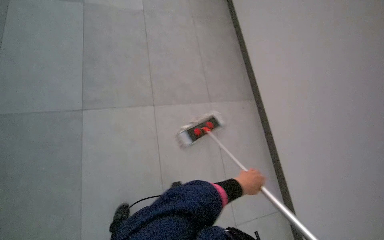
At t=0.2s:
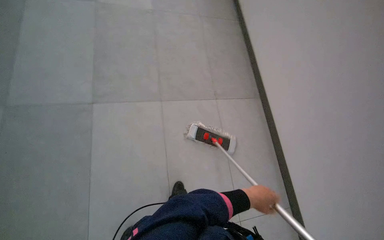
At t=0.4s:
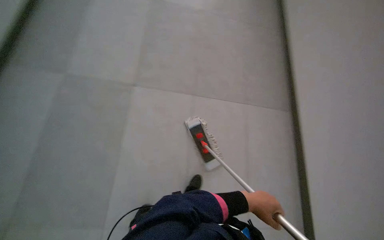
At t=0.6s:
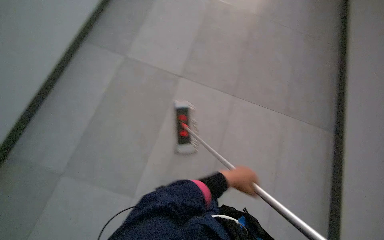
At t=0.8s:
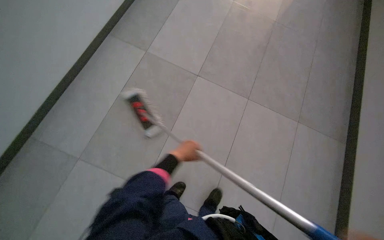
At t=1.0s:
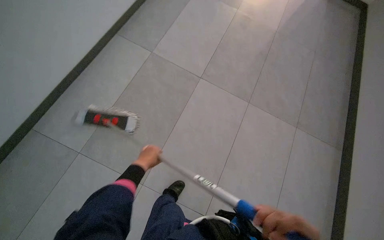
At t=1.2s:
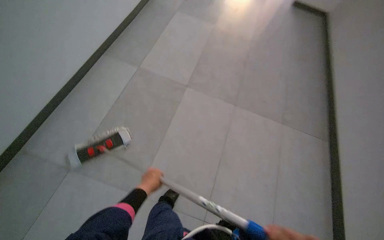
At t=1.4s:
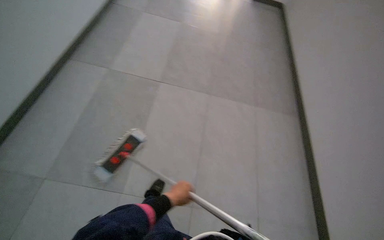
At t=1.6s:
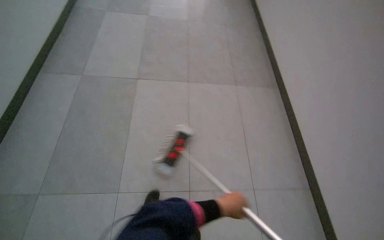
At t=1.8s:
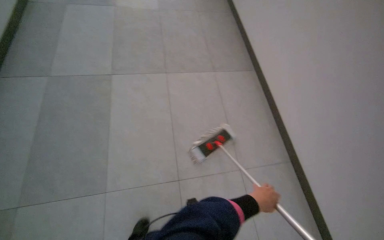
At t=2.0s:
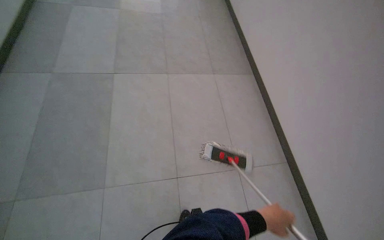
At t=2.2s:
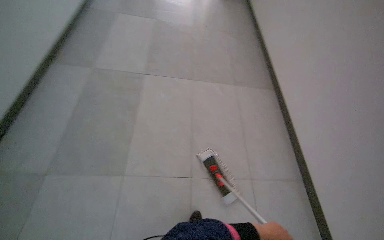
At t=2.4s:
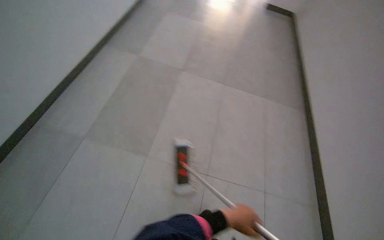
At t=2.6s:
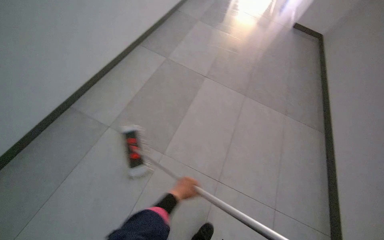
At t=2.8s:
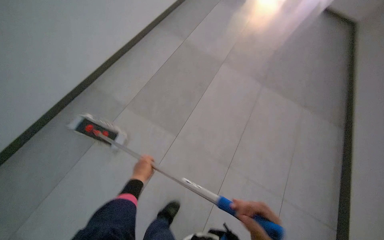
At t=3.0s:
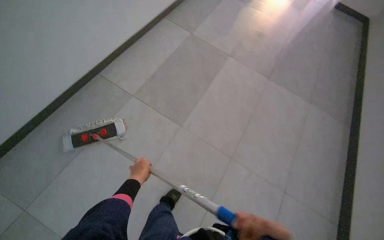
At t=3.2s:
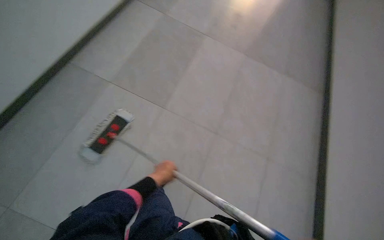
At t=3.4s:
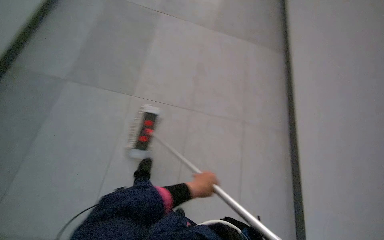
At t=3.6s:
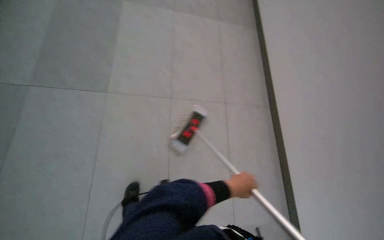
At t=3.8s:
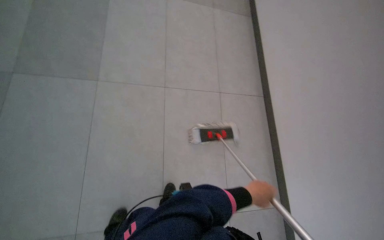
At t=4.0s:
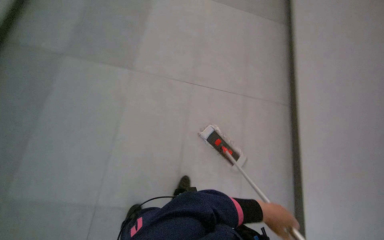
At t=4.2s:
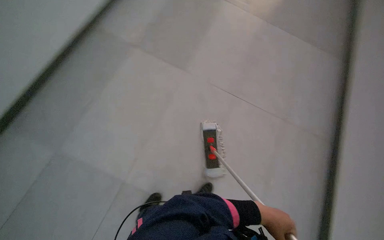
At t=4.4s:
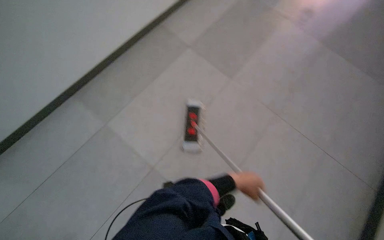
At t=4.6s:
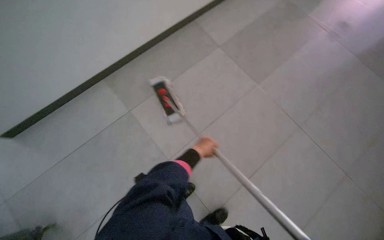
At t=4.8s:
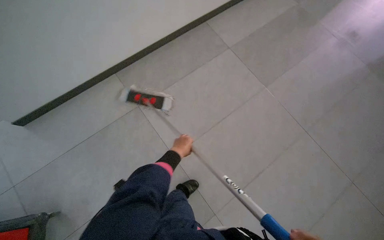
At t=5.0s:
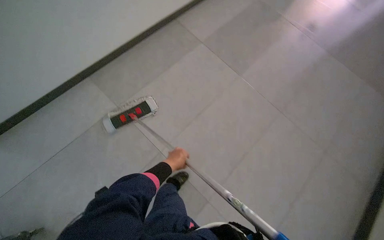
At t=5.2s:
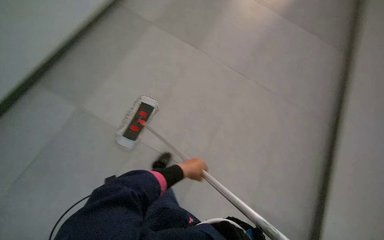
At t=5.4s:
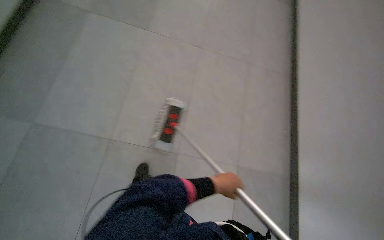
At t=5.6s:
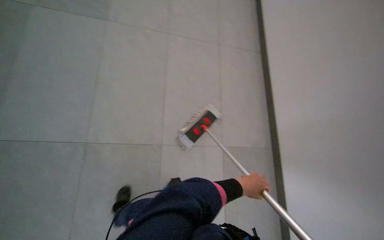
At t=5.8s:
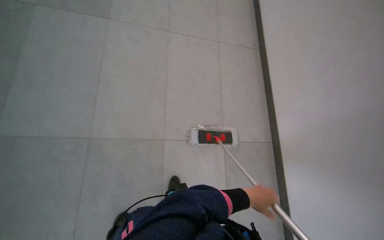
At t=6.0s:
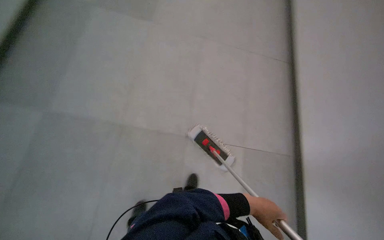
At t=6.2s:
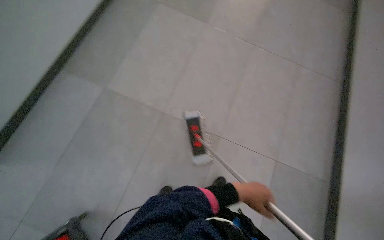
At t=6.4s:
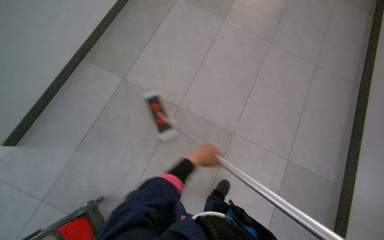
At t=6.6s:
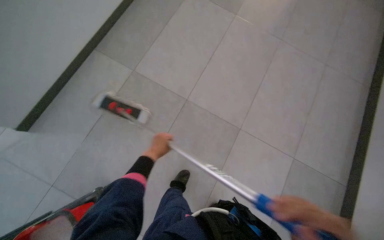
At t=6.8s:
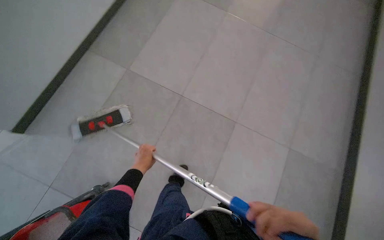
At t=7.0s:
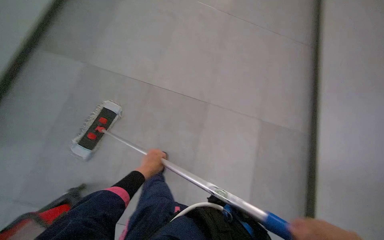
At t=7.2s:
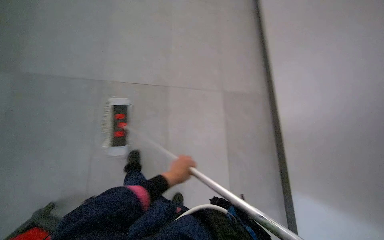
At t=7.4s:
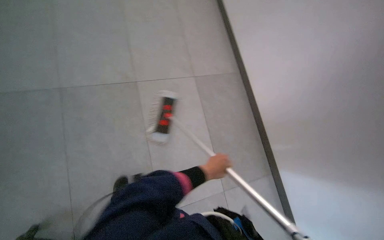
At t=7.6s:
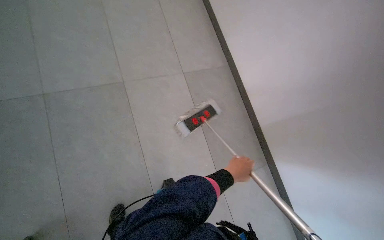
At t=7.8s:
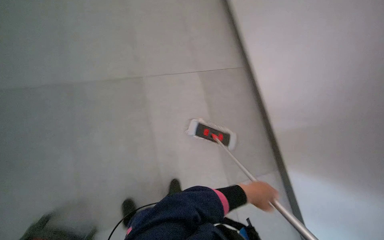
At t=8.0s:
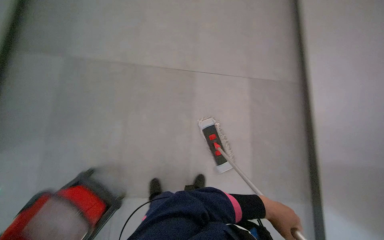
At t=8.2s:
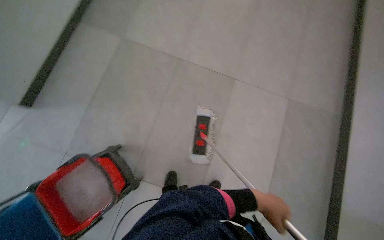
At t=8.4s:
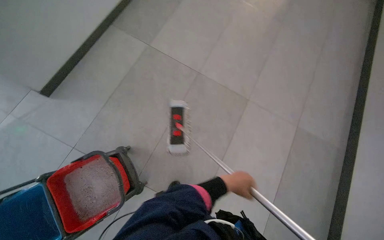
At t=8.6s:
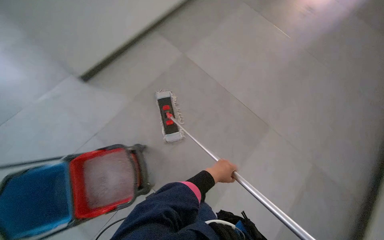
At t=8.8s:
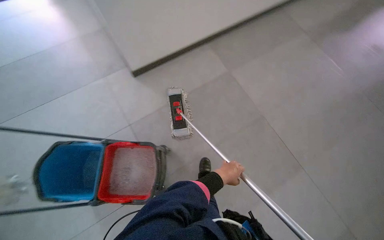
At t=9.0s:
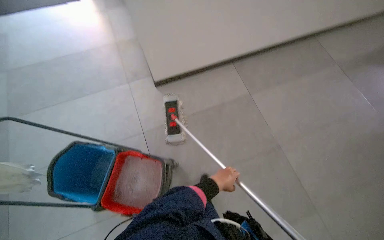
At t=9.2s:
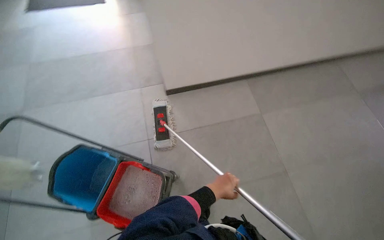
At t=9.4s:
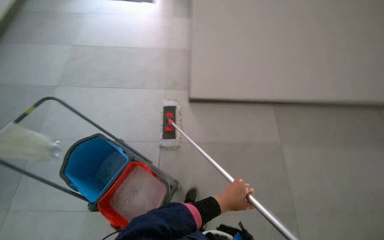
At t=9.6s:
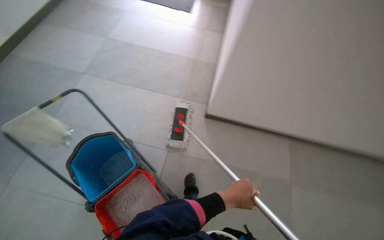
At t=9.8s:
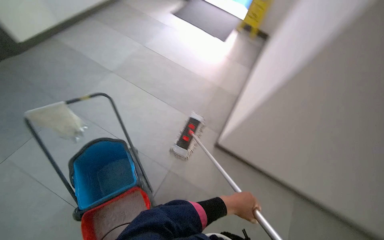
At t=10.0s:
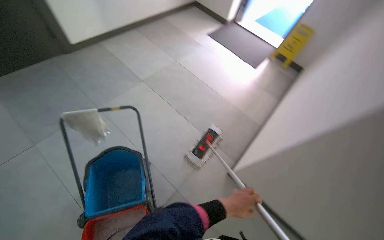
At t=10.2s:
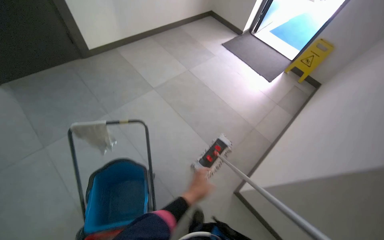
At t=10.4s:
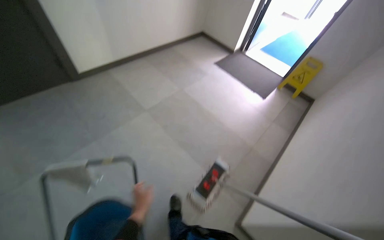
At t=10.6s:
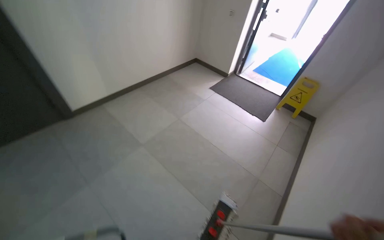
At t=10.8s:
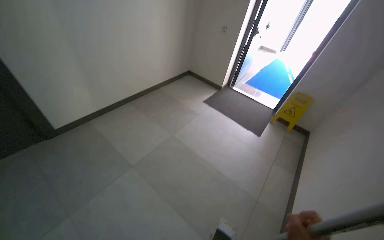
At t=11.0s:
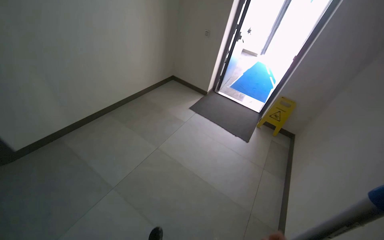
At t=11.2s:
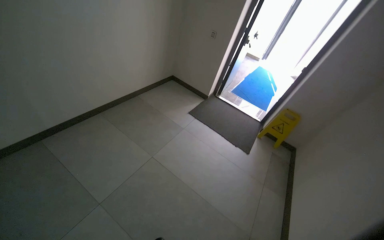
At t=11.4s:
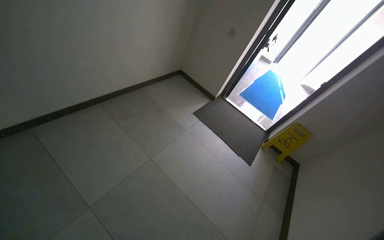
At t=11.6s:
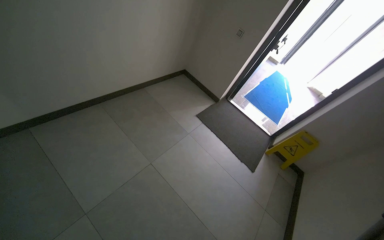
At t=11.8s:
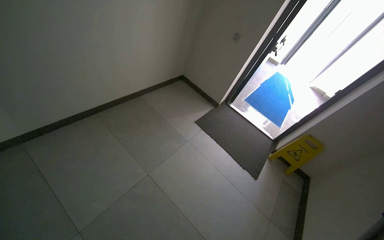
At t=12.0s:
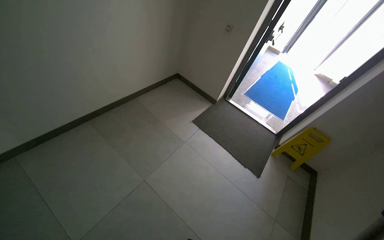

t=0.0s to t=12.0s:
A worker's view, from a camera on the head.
Job: mopping floor.
The whole recording: Mopping hallway floor. The worker mops the tiled floor in the hallway, moving the mop back and forth.
t=4.4s to t=6.0s: The left hand travels down the picture by roughly 15 cm, and reaches approximately 30 cm to the left, then returns.
t=6.0s to t=7.6s: The view pans to the left by approximately 15 degrees. The view tilts approximately 30 degrees downward.
t=7.6s to t=9.0s: The head turns to the left by some 60 degrees.
t=10.4s to t=12.0s: The head travels roughly 1 m.

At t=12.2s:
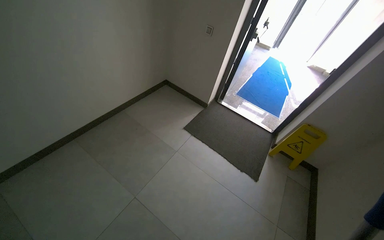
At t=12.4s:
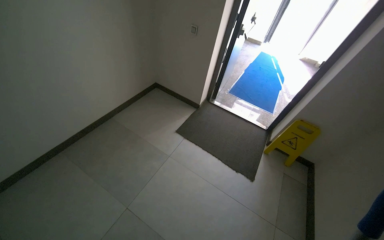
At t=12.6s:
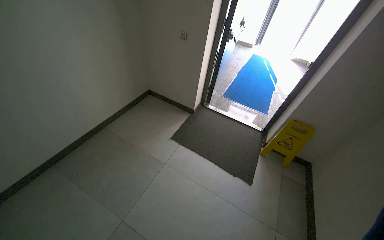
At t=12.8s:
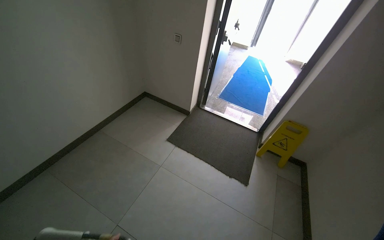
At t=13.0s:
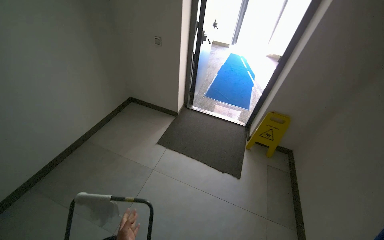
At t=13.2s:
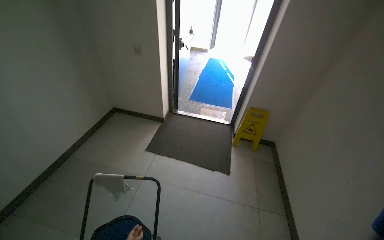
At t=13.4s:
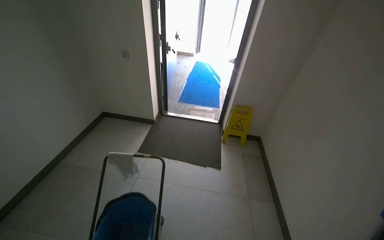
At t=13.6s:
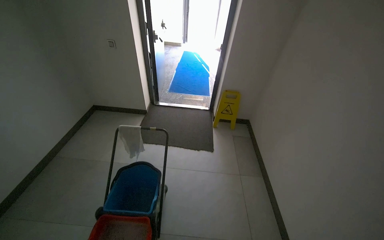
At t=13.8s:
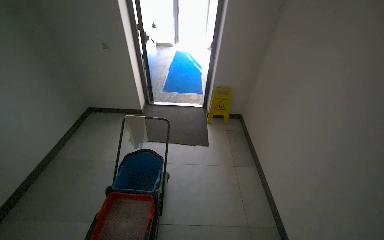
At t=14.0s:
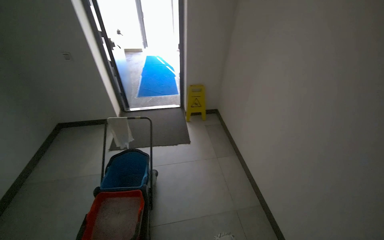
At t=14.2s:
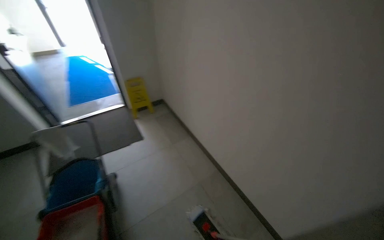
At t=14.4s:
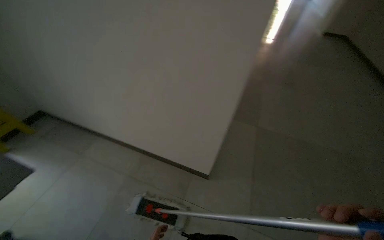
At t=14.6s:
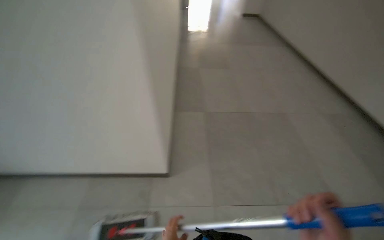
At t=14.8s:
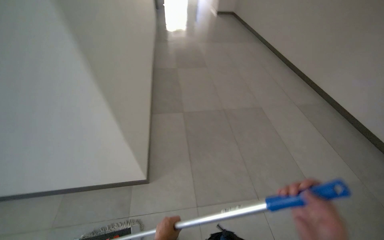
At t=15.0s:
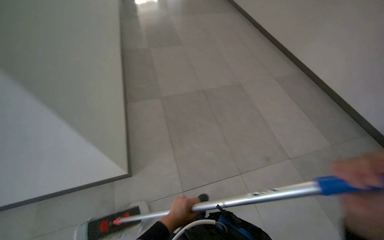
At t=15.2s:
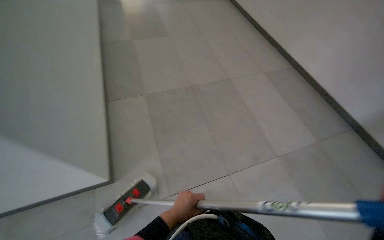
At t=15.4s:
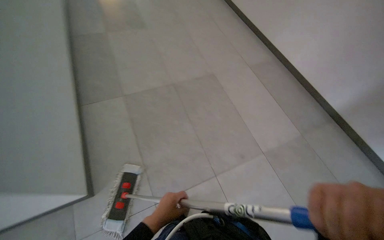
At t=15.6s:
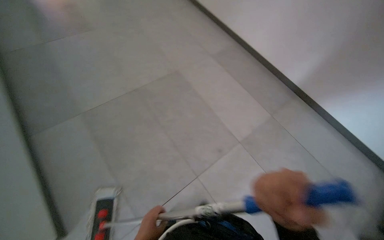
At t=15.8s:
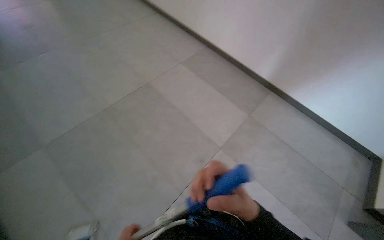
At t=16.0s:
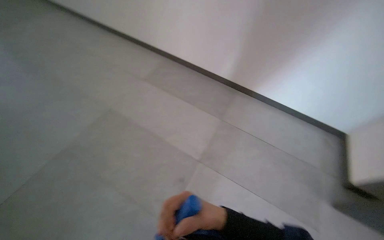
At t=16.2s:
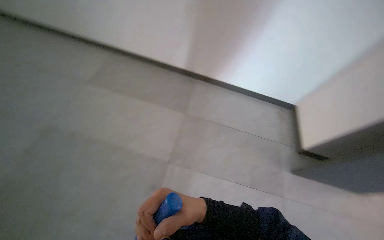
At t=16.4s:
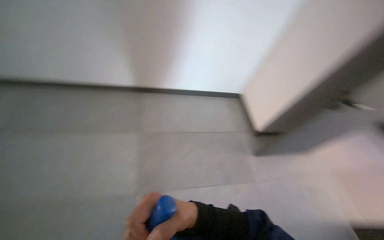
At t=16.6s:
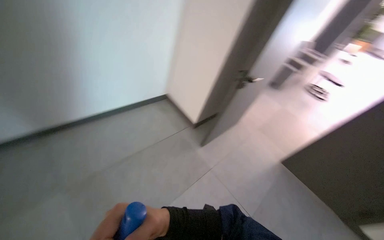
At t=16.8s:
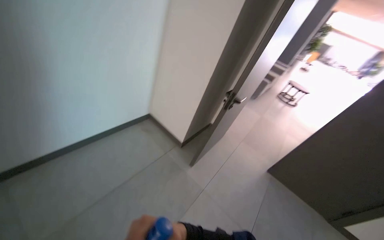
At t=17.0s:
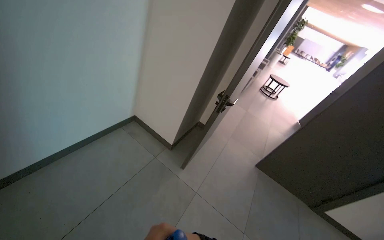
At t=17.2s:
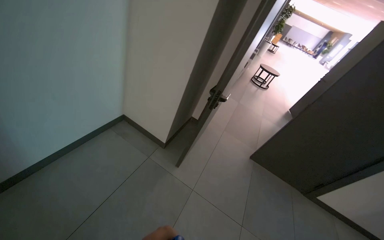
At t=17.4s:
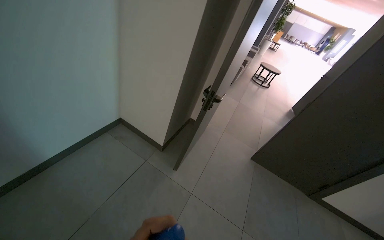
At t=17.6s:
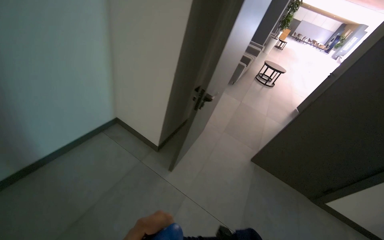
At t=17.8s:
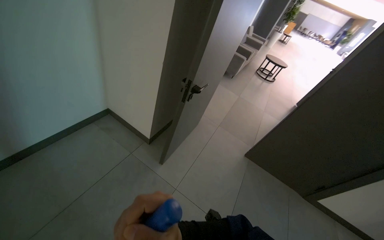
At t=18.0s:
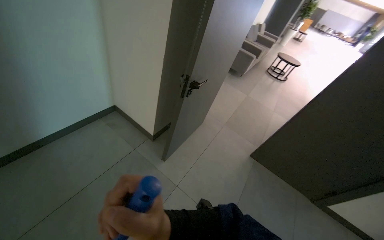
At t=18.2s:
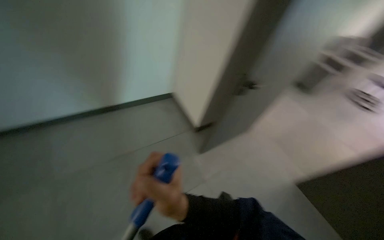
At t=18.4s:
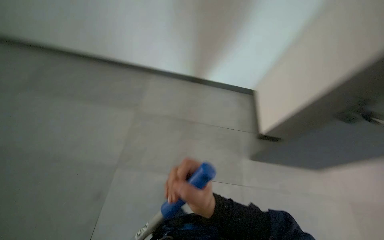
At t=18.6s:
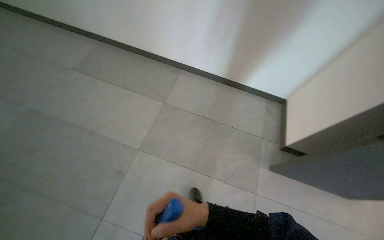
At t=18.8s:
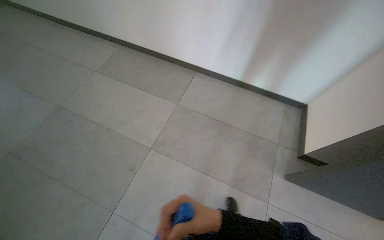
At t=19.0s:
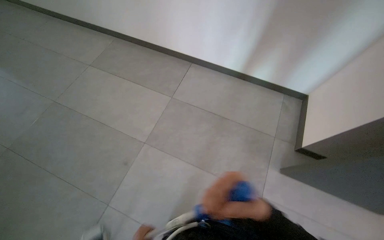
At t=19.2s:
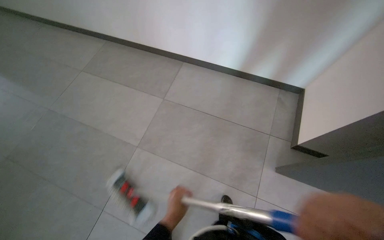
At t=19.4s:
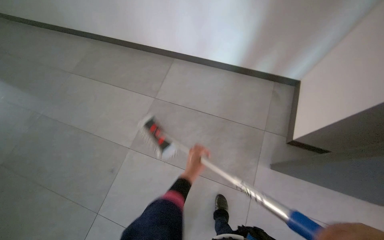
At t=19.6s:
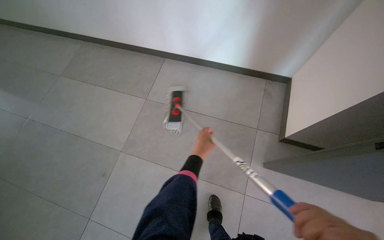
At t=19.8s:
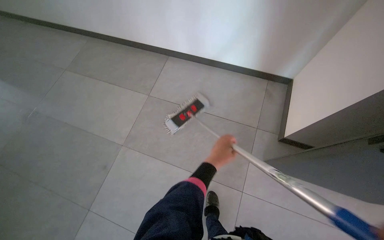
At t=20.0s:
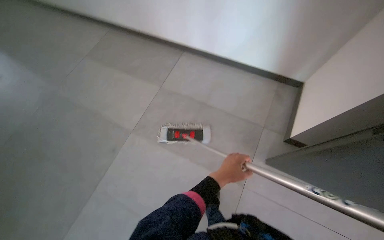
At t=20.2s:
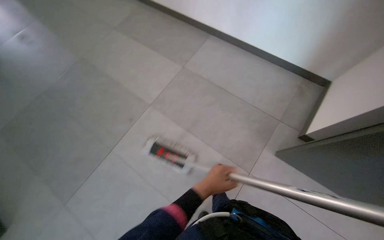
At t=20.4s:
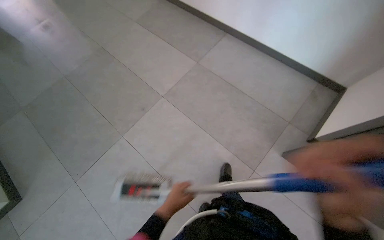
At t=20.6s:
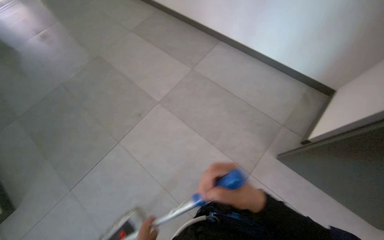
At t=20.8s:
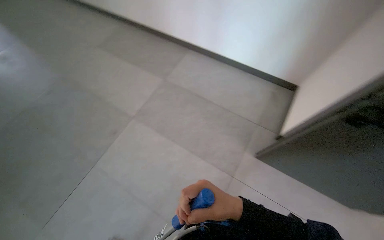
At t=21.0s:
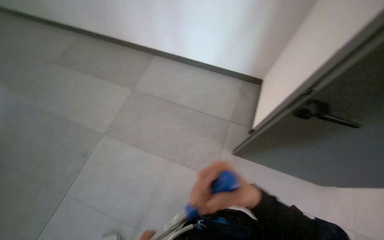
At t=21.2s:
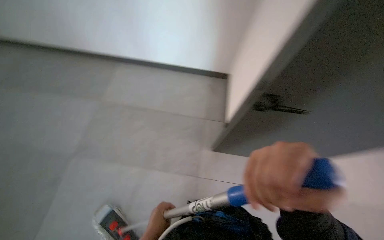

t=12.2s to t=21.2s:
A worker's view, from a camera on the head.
Job: mopping floor.
The whole recording: Mopping hallway floor. The worker mops the tiled floor in the hallway, moving the mop back and forth.
t=12.2s to t=13.8s: The head turns to the right by some 35 degrees.
t=13.8s to t=15.2s: The wearer moves approximately 1 m. The wearer's head swings roughly 110 degrees to the right. The camera pitches downward, by about 20 degrees.
t=15.2s to t=16.6s: The head travels roughly 60 cm. The wearer's head swings some 95 degrees to the right. The wearer looks roughly 15 degrees further upward.
t=18.2s to t=19.8s: The head travels about 50 cm. The head turns to the left by about 40 degrees.
